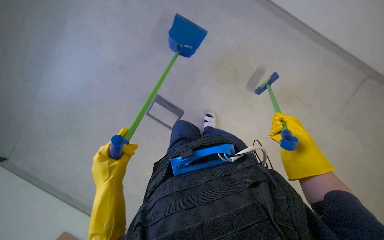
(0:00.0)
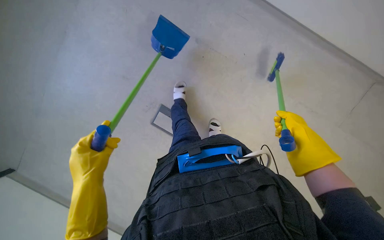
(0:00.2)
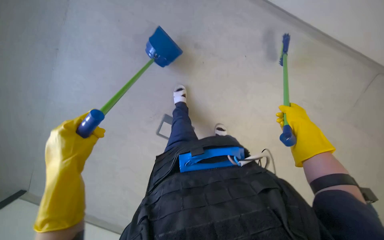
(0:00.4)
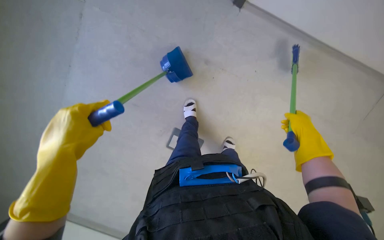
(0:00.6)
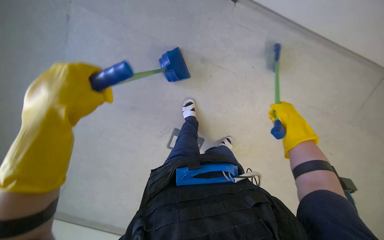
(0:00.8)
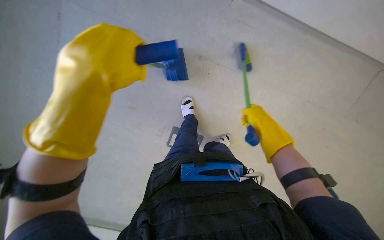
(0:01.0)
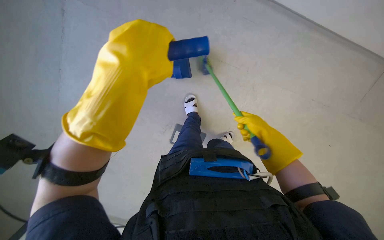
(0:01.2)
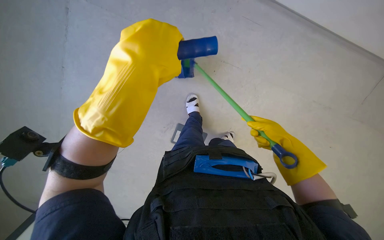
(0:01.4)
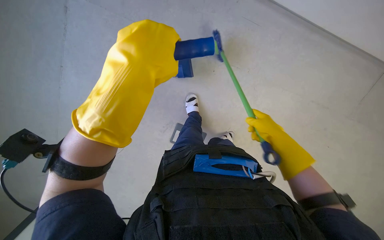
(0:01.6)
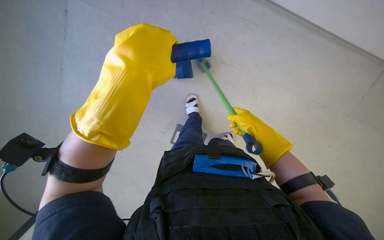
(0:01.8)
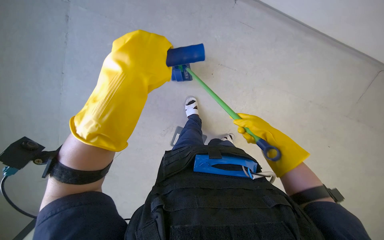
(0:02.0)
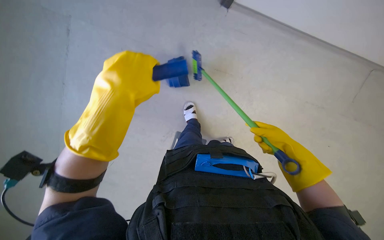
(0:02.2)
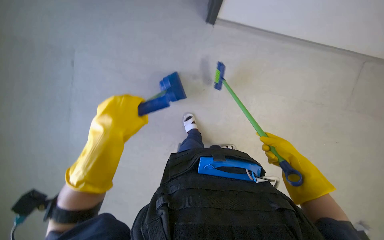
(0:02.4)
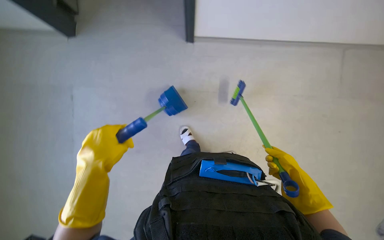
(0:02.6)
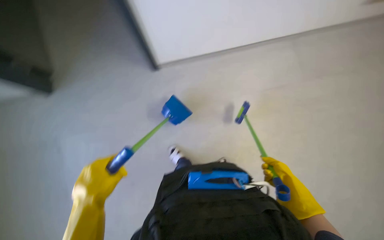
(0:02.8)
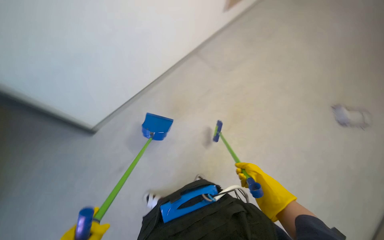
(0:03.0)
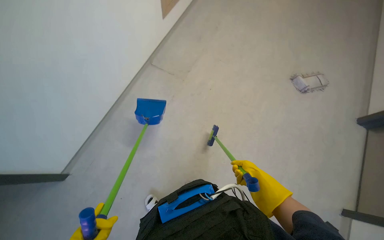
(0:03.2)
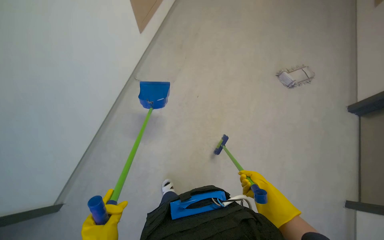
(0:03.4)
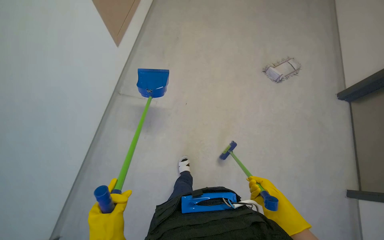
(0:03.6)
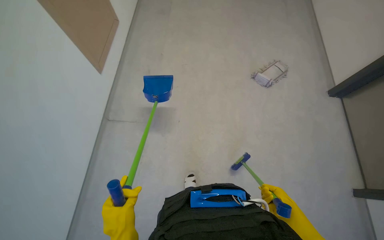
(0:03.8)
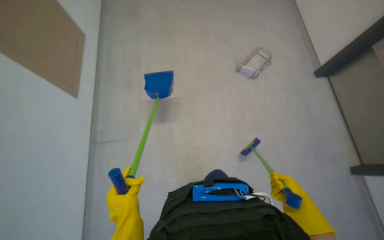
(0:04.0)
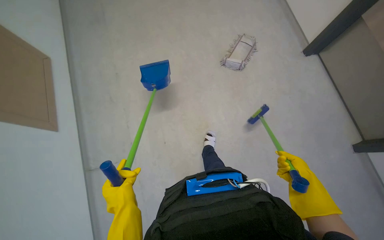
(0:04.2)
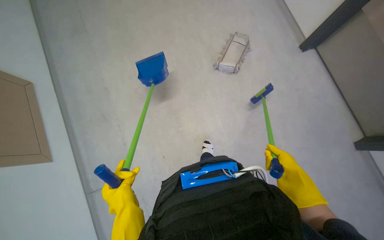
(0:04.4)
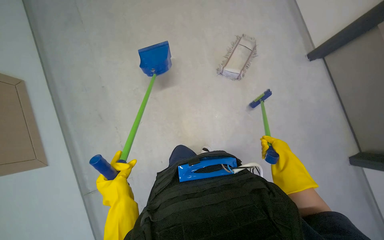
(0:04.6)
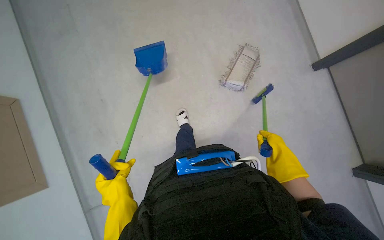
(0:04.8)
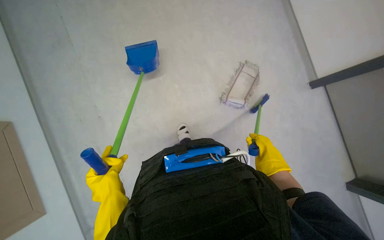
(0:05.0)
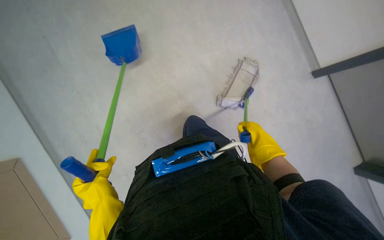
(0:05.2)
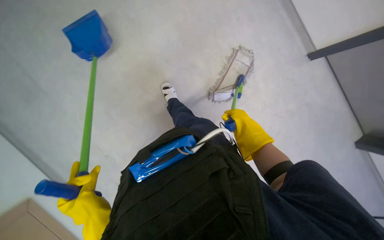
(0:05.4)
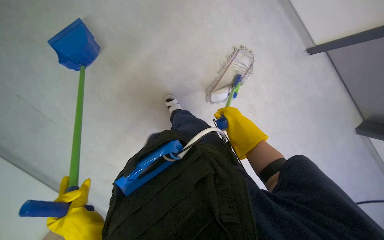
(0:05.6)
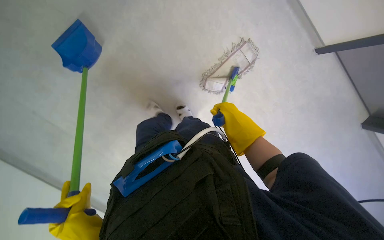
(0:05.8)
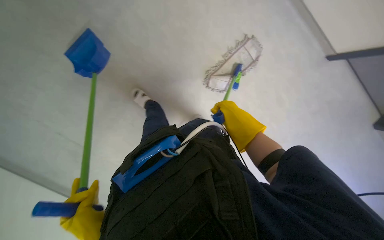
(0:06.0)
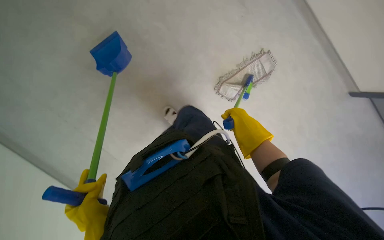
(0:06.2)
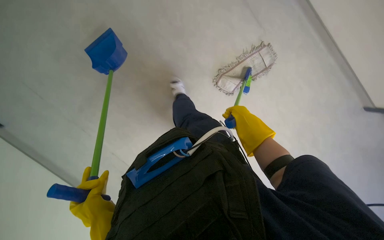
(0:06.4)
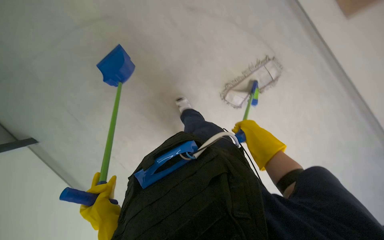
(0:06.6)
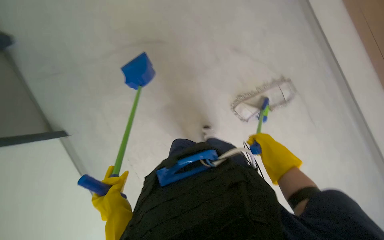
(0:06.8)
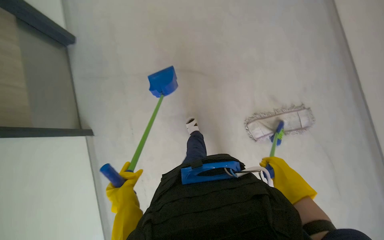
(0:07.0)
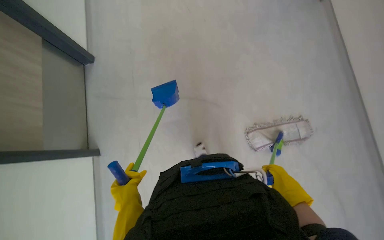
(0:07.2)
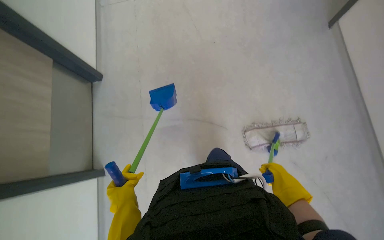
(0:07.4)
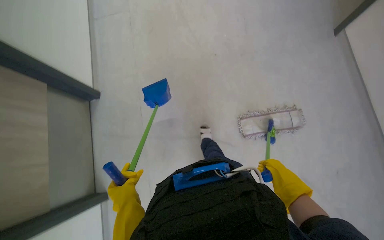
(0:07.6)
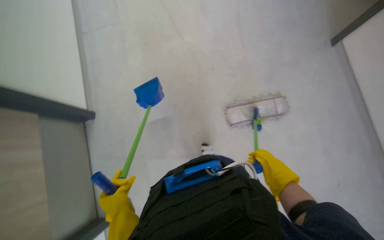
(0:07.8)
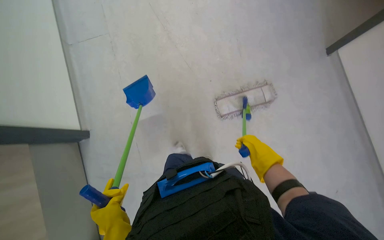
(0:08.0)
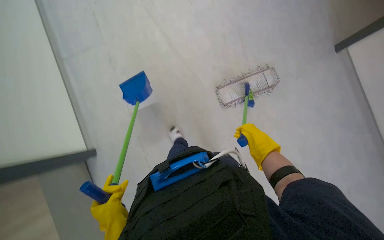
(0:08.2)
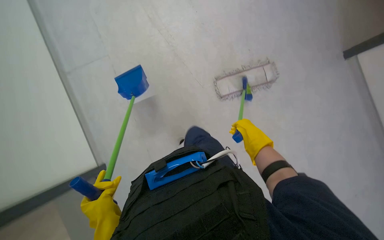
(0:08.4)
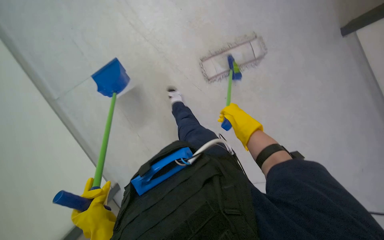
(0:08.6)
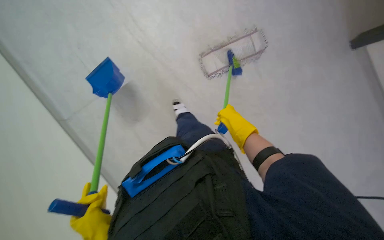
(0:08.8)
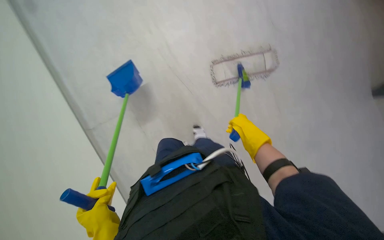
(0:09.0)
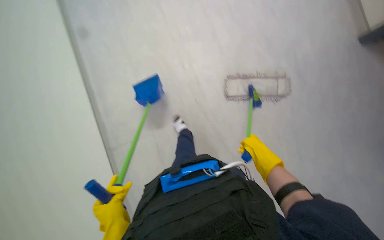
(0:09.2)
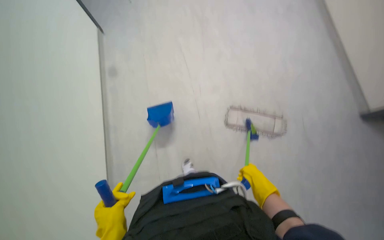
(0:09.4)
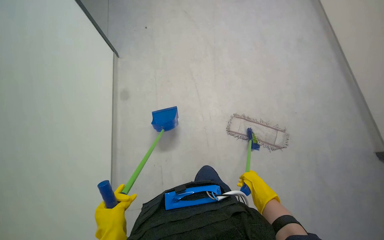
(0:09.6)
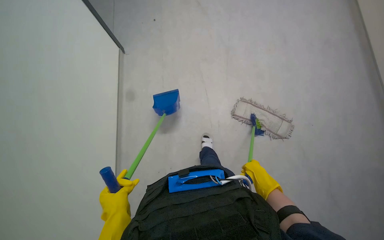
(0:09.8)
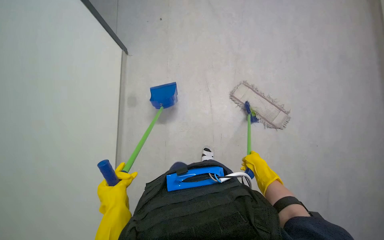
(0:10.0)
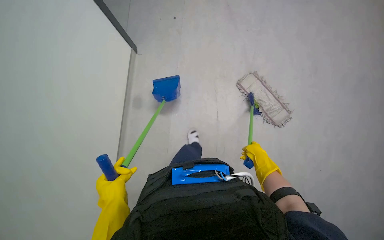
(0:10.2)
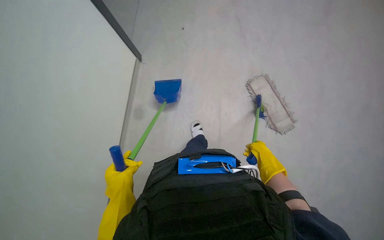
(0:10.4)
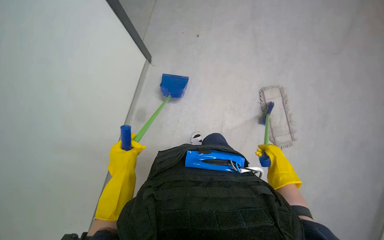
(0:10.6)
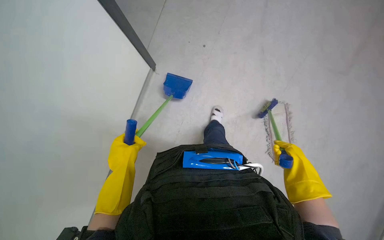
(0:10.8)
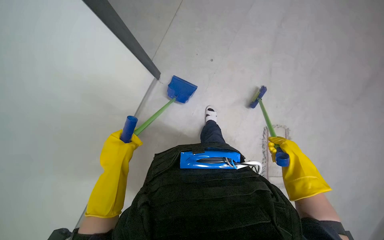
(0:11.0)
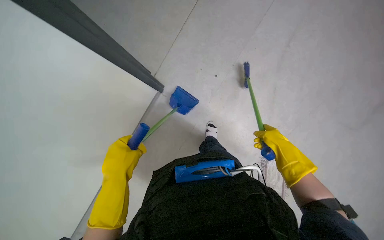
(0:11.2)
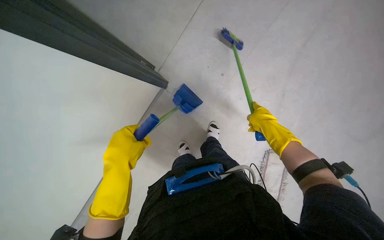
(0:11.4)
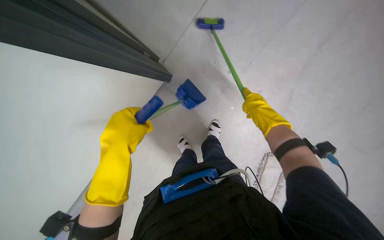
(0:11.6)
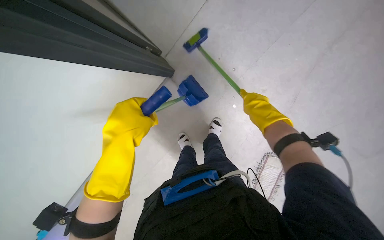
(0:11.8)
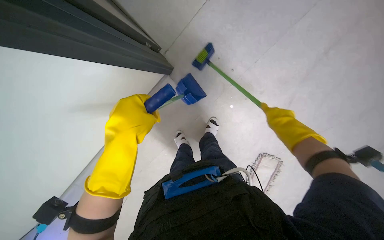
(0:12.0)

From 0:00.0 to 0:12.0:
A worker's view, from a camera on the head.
Job: sweeping floor.
The whole recording: Sweeping and collecting debris from floor. The worker sweeps debris from the floor with a brush and collects it with a dustpan.
From 0:00.0 to 0:01.6: The left hand moves nearer to the camera and to the right, roughly 35 cm.
From 0:01.6 to 0:03.0: The view tips upward by some 15 degrees. The scene turns approximately 30 degrees counterclockwise in the picture. The right hand is displaced nearer to the camera and down the picture by some 15 cm.
From 0:03.0 to 0:04.4: Everything in view rotates about 25 degrees counterclockwise. The right hand travels to the right by some 15 cm.
From 0:06.0 to 0:07.6: The view tilts about 15 degrees upward.
From 0:07.6 to 0:09.0: The right hand goes some 10 cm farther from the camera and up the picture.
From 0:09.0 to 0:10.4: The wearer looks roughly 20 degrees further upward.
From 0:10.4 to 0:12.0: The right hand shifts about 30 cm up the picture. Meanwhile the left hand is displaced up the picture, nearer to the camera and to the right by some 25 cm.

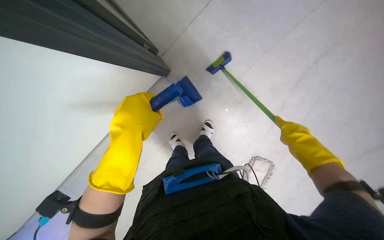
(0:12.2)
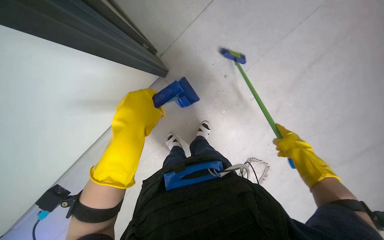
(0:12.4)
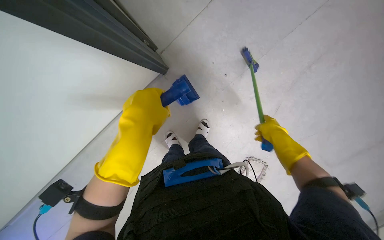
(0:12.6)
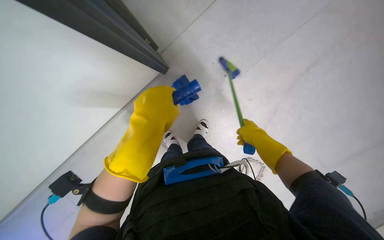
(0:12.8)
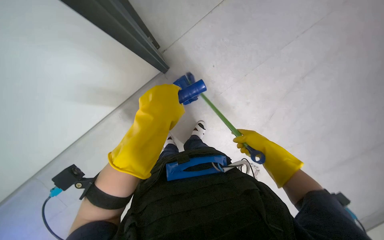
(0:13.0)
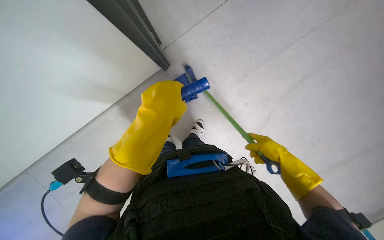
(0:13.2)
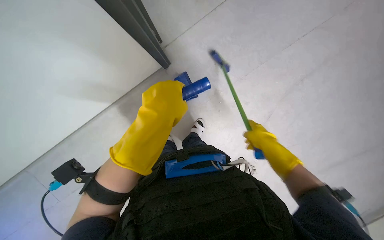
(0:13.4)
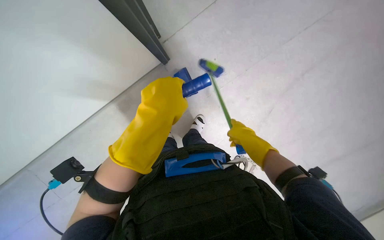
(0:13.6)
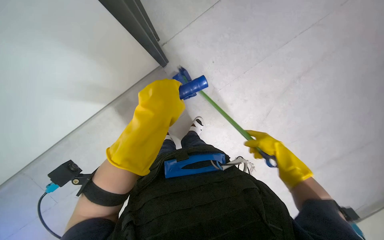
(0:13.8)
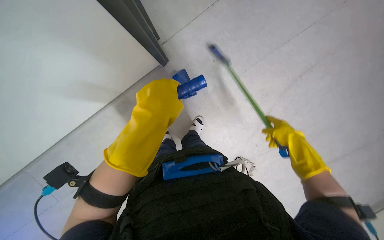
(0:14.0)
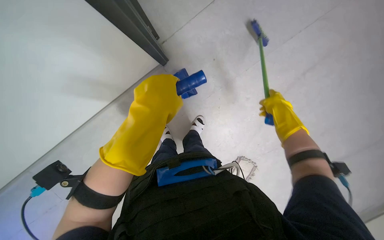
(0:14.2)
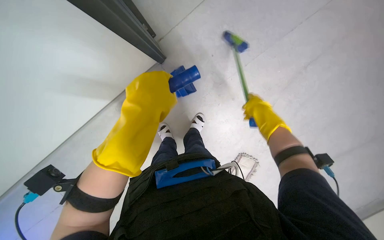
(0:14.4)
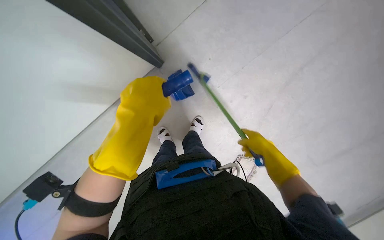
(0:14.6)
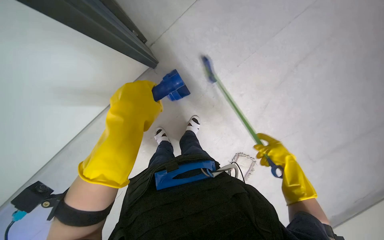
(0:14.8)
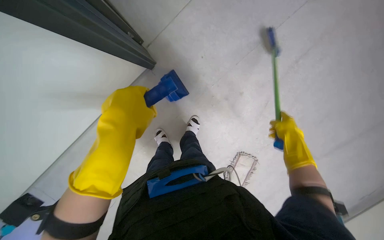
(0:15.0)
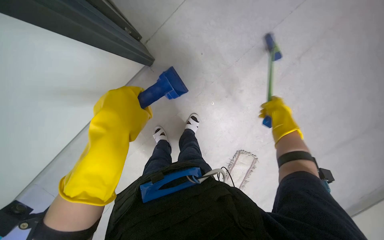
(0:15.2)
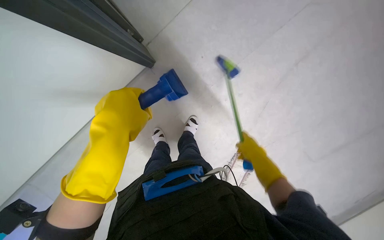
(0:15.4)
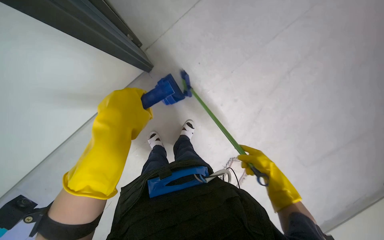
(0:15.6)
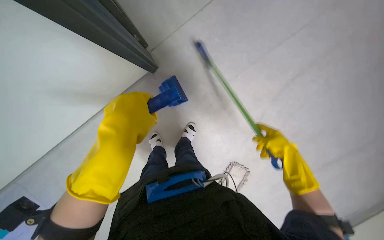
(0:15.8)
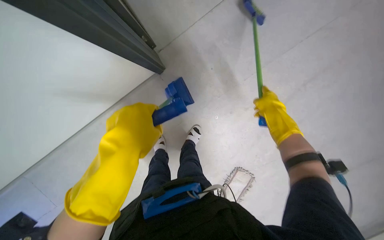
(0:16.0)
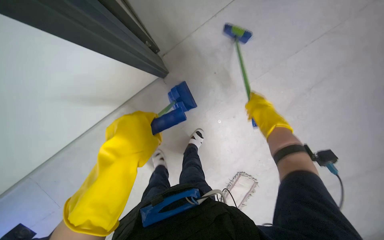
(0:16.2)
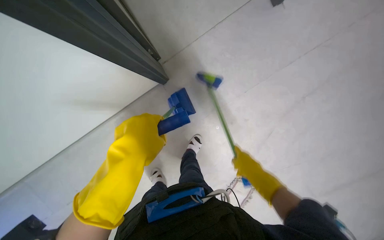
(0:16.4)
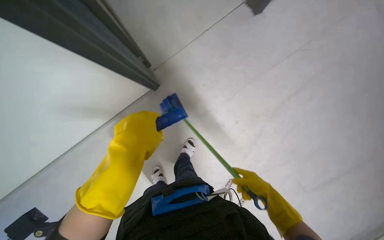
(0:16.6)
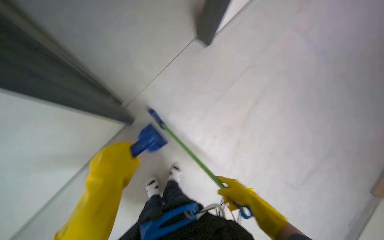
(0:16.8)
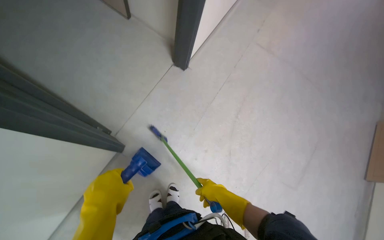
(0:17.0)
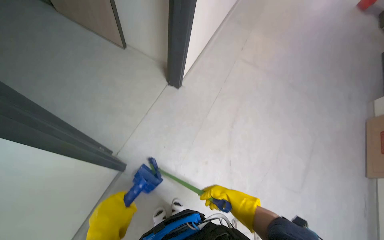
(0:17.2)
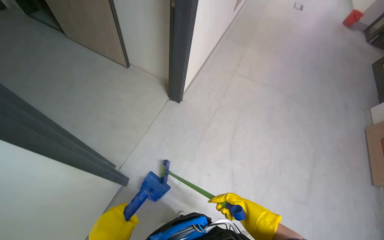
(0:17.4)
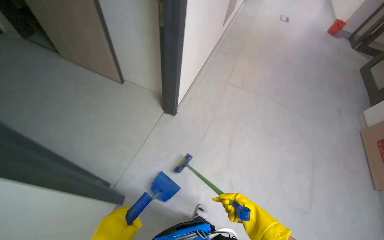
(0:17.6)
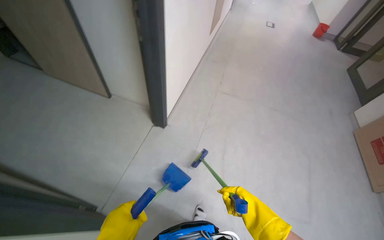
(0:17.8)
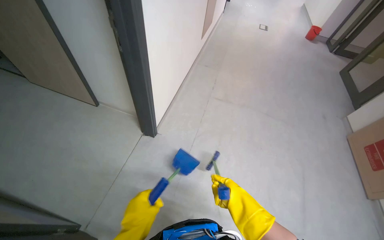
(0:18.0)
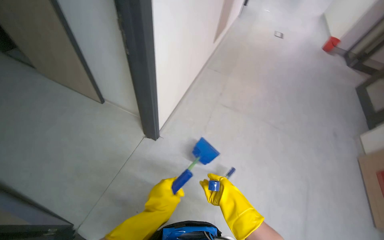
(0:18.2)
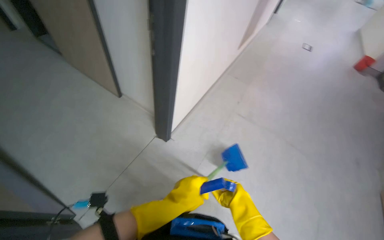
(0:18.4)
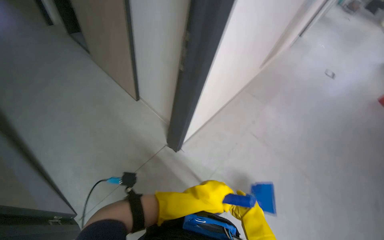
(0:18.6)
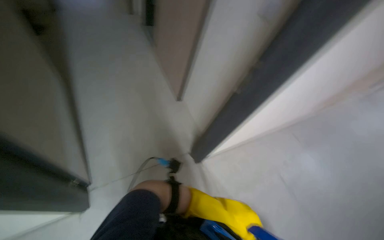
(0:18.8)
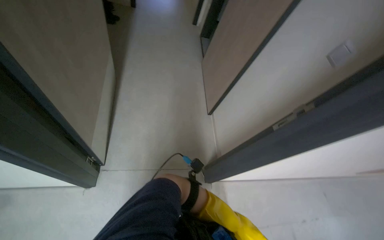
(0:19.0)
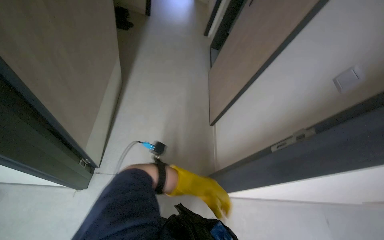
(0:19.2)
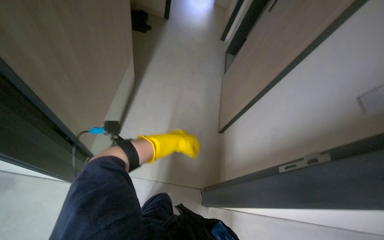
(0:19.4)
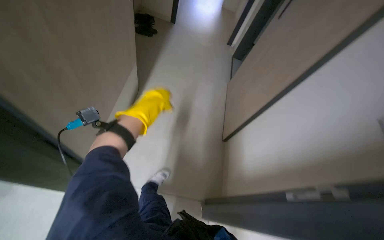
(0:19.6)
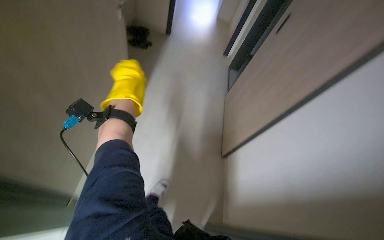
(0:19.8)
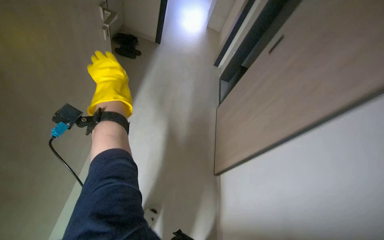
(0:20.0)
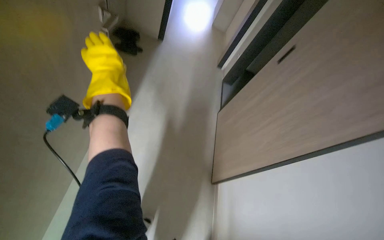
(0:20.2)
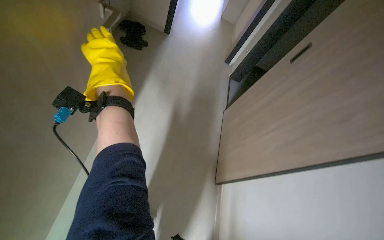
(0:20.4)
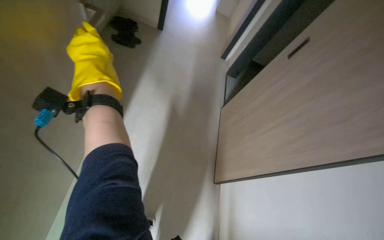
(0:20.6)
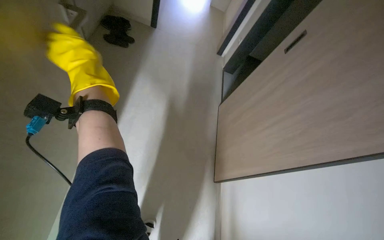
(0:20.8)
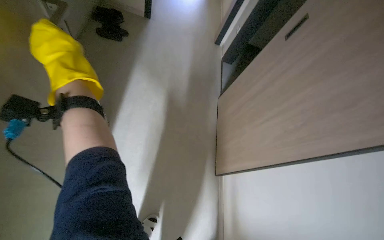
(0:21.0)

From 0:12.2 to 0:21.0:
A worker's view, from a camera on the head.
Job: sweeping floor.
The whole recording: Sweeping and collecting debris from floor. The worker sweeps debris from the floor with a brush and collects it with a dustpan.
From 0:12.2 to 0:13.6: The right hand goes left and right, some 15 cm each way, reversing 2 times.
From 0:13.6 to 0:15.2: The right hand moves up and down the picture over about 15 cm, changing direction 2 times.
From 0:15.2 to 0:16.6: The right hand moves up and down the picture over roughly 25 cm, changing direction 2 times.
From 0:16.6 to 0:18.0: The wearer's head swings approximately 40 degrees to the right. The wearer looks approximately 35 degrees further upward.
From 0:18.0 to 0:19.6: The head turns to the left by roughly 80 degrees. The camera pitches upward, by about 20 degrees.
From 0:19.6 to 0:21.0: The wearer moves approximately 50 cm.
